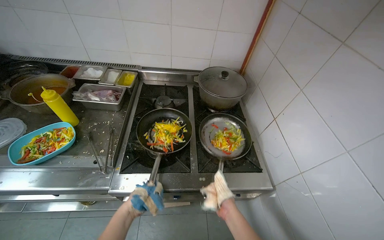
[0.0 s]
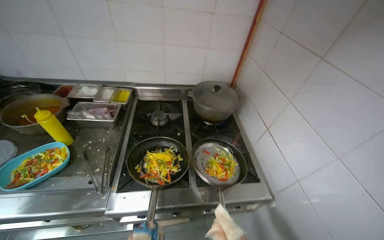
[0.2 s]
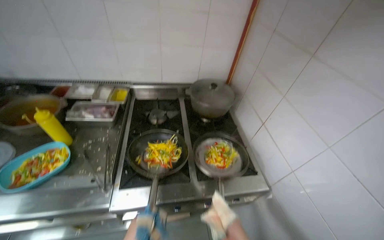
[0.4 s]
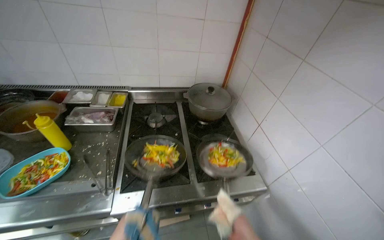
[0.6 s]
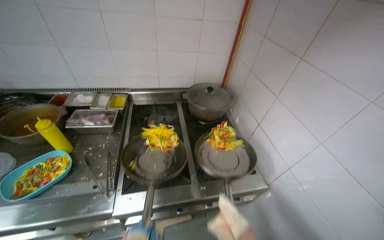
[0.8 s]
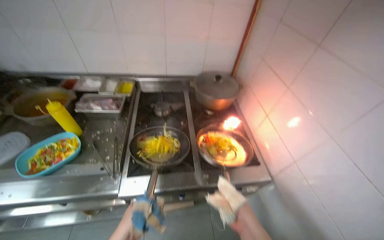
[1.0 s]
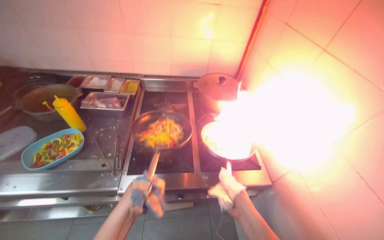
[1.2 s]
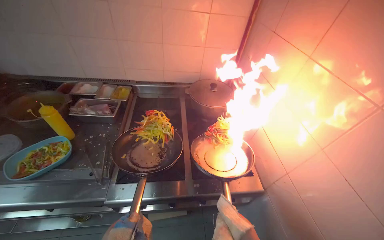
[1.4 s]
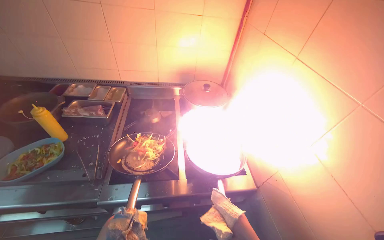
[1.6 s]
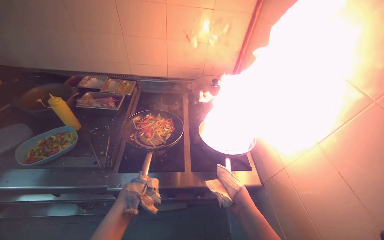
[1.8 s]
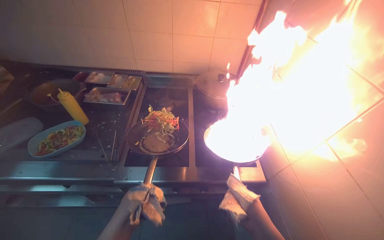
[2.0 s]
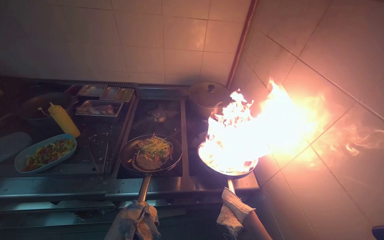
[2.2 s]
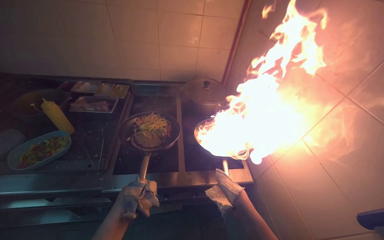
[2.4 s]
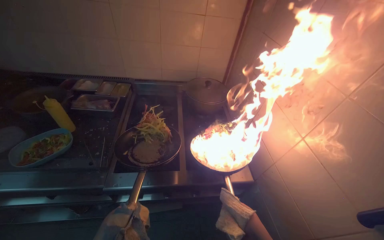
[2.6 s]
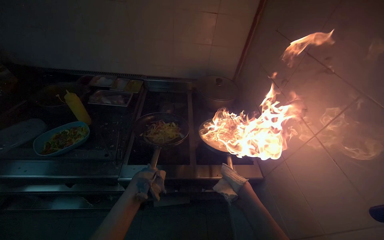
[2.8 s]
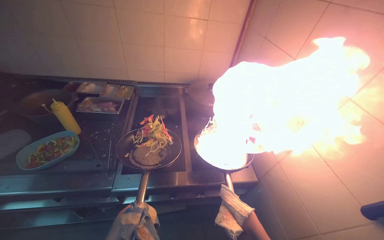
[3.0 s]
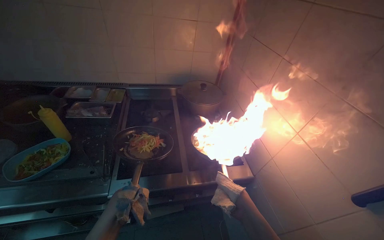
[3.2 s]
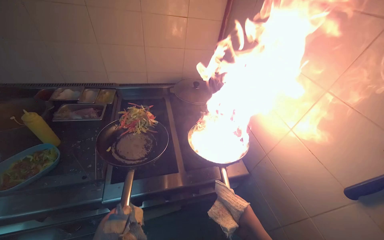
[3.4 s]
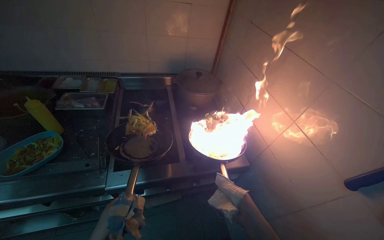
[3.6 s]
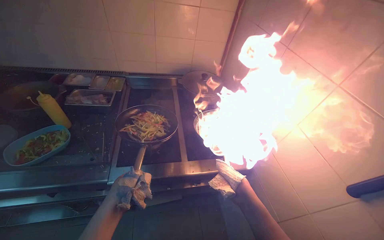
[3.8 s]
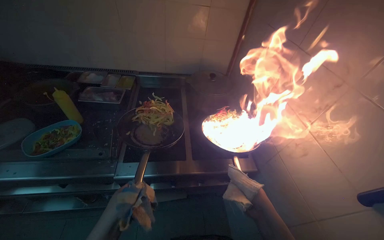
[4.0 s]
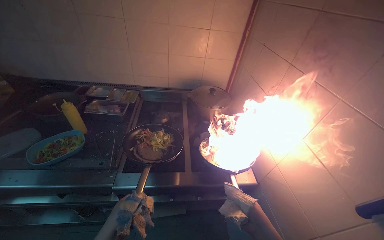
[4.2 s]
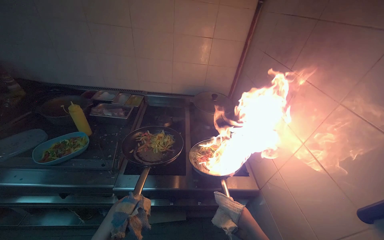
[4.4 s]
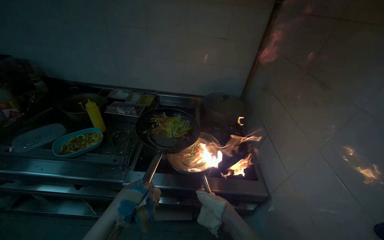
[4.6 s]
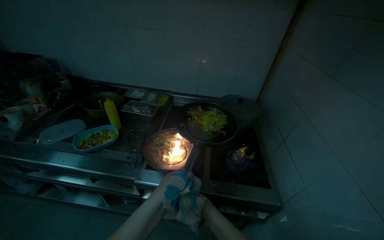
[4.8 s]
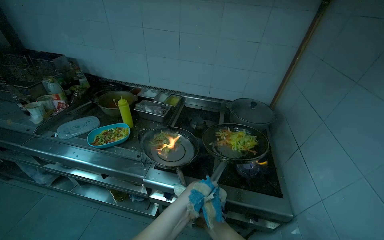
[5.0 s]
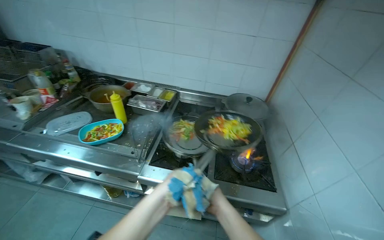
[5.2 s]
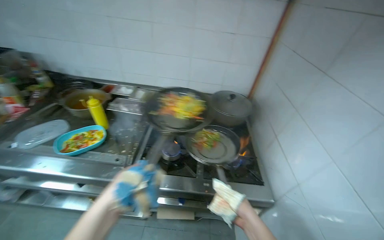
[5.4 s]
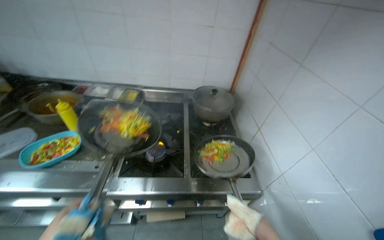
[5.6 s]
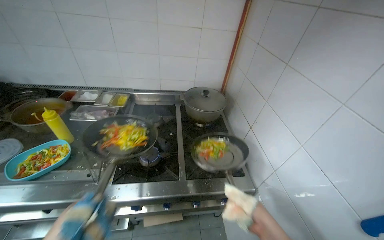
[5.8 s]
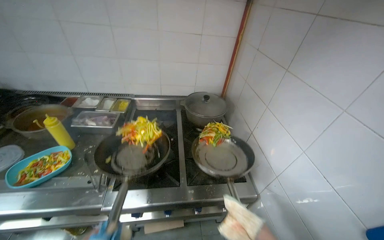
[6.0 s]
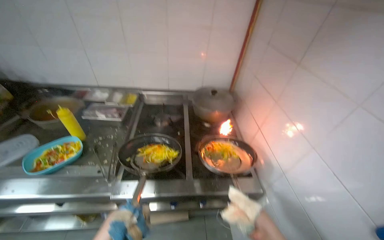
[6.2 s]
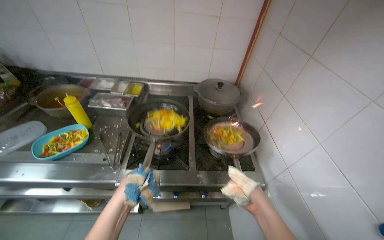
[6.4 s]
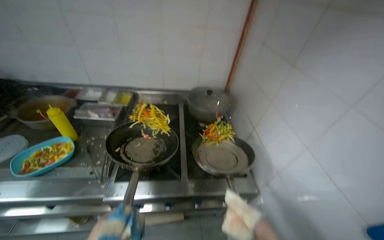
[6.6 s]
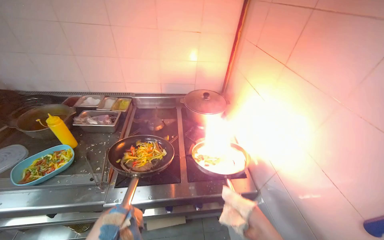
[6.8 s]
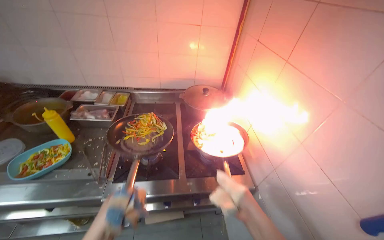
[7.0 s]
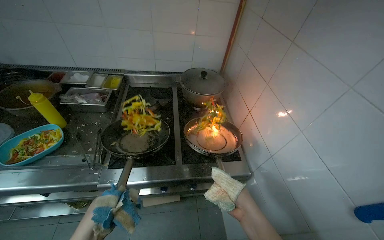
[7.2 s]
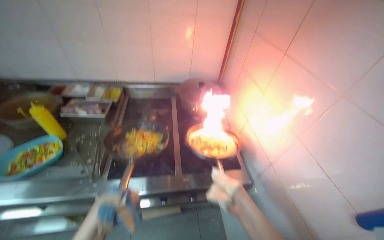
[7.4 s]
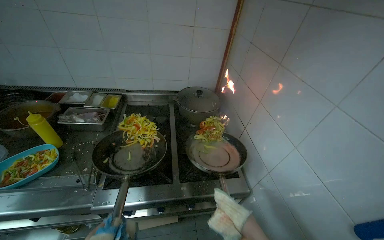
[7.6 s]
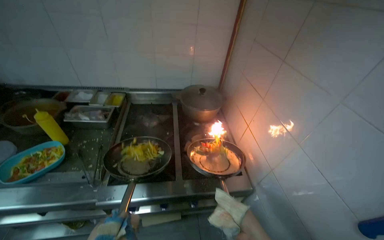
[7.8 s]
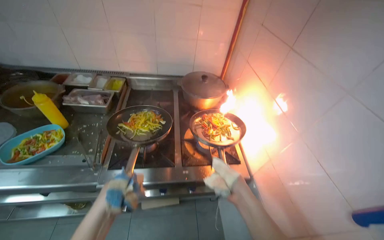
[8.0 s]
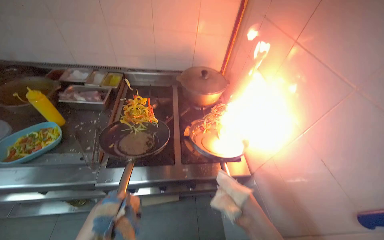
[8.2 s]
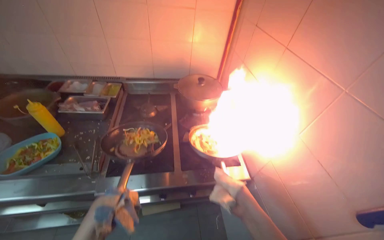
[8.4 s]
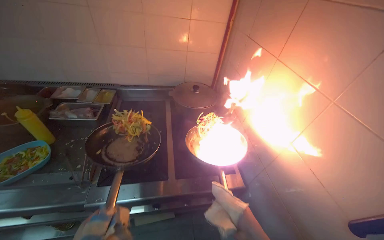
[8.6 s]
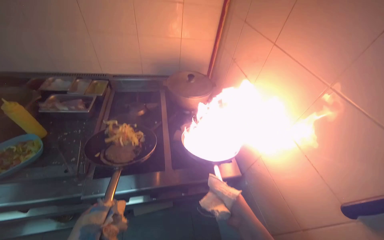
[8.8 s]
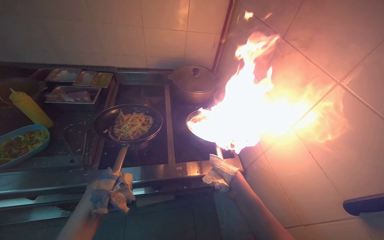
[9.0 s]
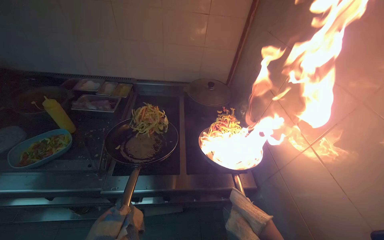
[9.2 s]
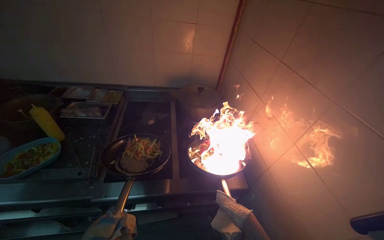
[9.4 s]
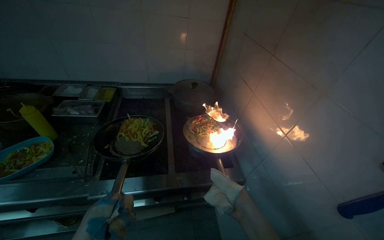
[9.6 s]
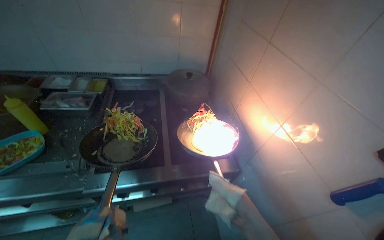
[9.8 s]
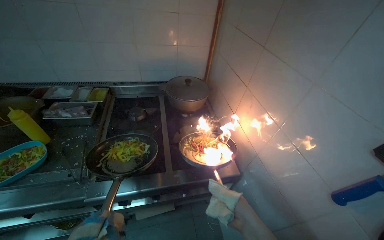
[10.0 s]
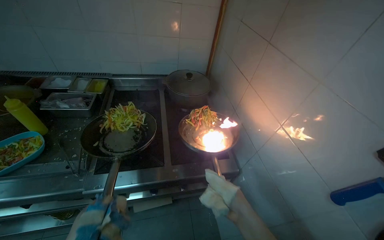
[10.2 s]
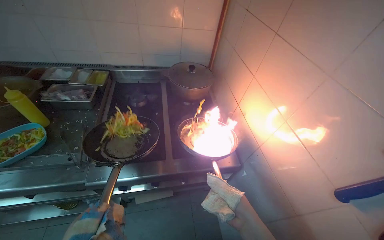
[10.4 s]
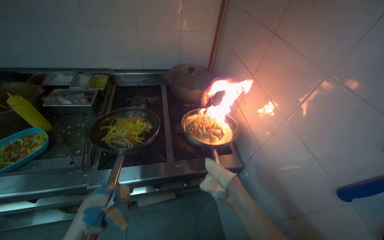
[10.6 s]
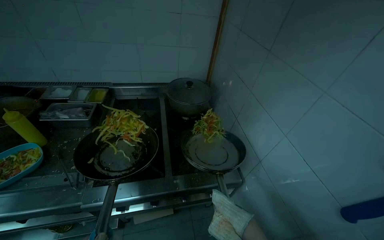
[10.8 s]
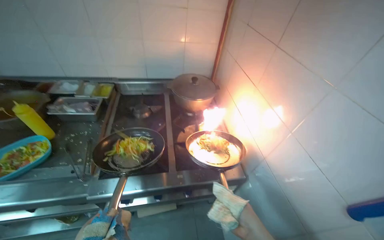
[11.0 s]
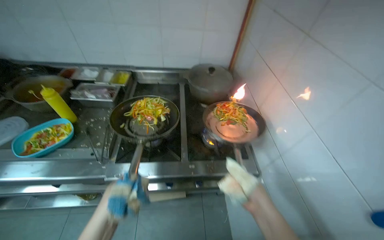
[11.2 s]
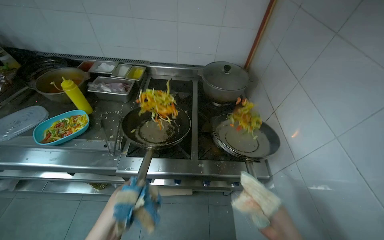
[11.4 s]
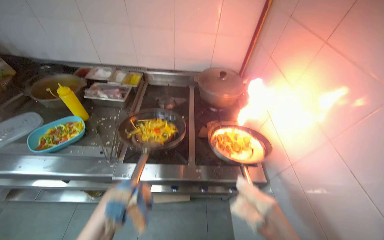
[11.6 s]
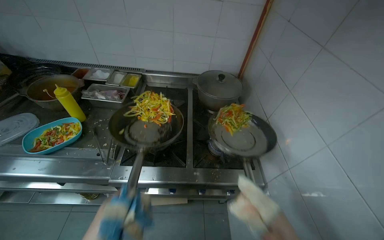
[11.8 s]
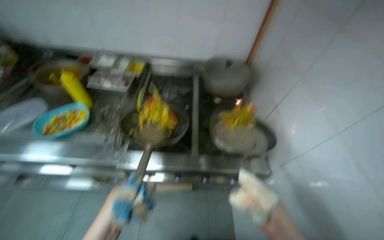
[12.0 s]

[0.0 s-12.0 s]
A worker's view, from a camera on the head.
Job: cooking food.
The whole recording: Cooking vegetables in frying pans. The worker cooks sliced vegetables in two frying pans, tossing them with fire.
3.0 to 4.4 s: The right hand goes some 15 cm nearer to the camera.
7.6 to 9.0 s: The right hand travels farther from the camera by approximately 30 cm.

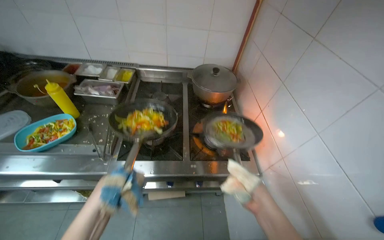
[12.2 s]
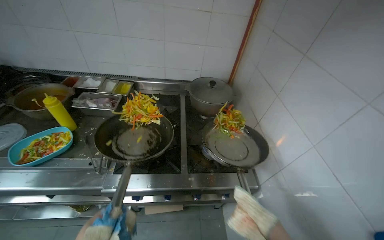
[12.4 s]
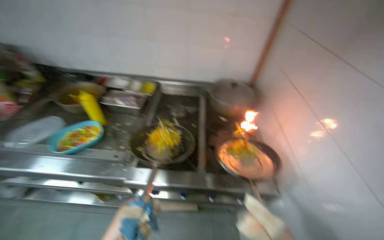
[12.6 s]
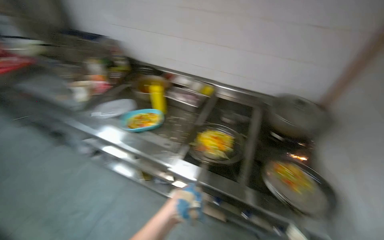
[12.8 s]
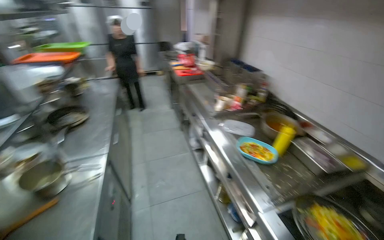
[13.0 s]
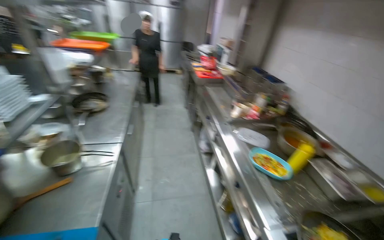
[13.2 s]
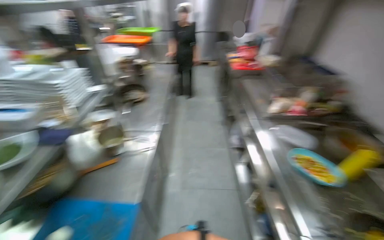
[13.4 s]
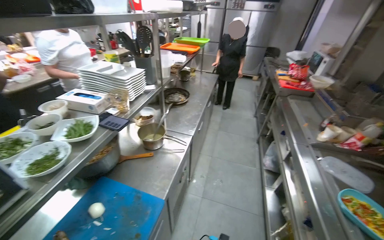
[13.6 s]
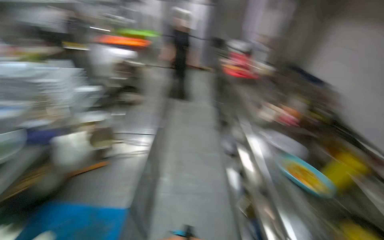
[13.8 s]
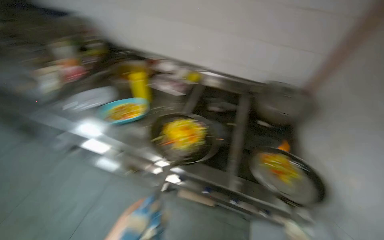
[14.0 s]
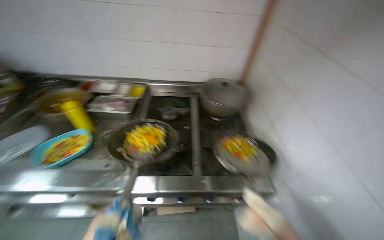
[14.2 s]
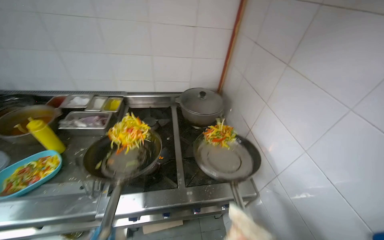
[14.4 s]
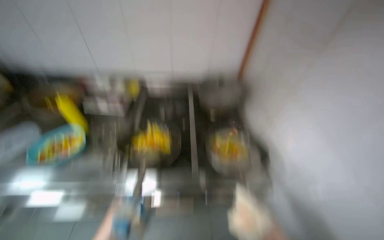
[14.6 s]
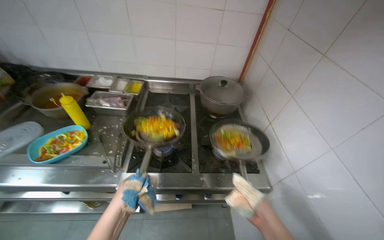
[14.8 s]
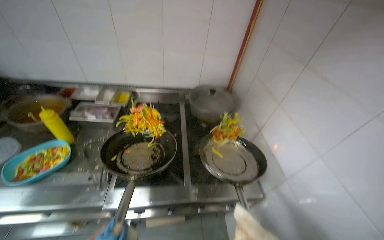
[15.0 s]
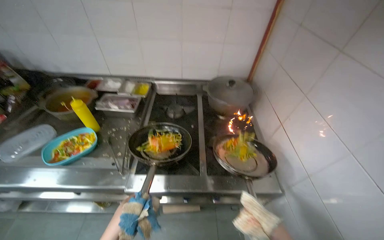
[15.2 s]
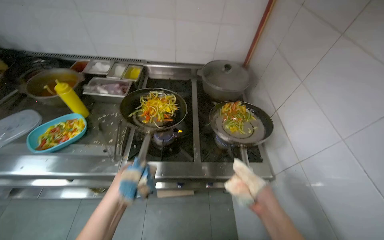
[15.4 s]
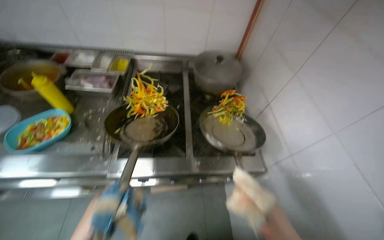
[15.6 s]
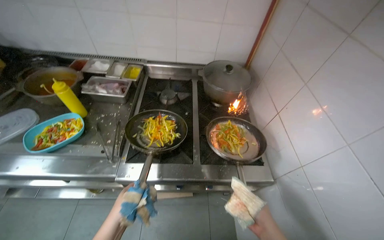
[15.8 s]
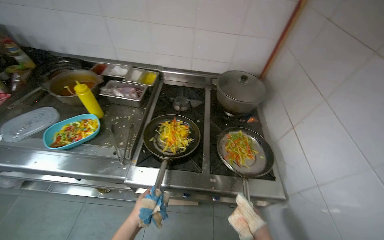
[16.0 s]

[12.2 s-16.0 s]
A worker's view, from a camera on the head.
Job: cooking food.
The whole recording: Cooking vegetables in frying pans. The worker cooks sliced vegetables in two frying pans, tossing them with fire.
12.2 to 13.4 s: The head turns to the left by approximately 95 degrees.
13.4 to 14.8 s: The head rotates approximately 35 degrees to the right.

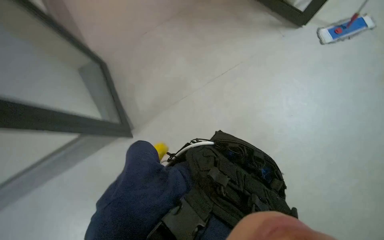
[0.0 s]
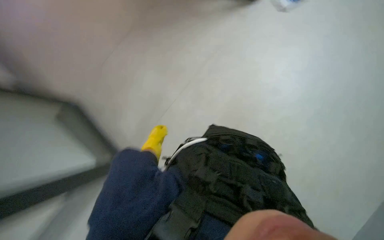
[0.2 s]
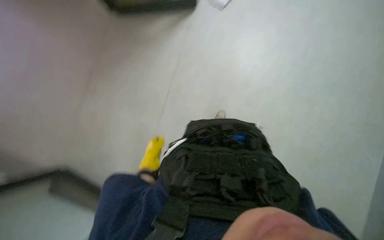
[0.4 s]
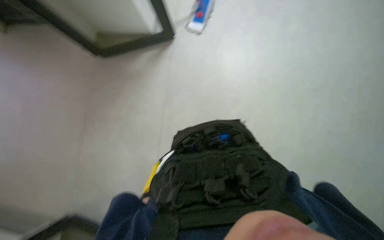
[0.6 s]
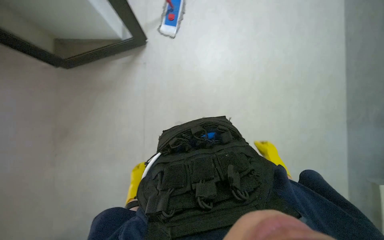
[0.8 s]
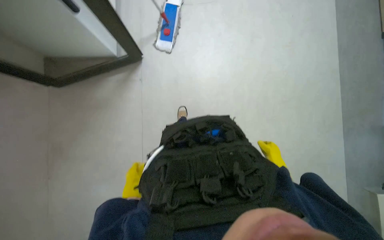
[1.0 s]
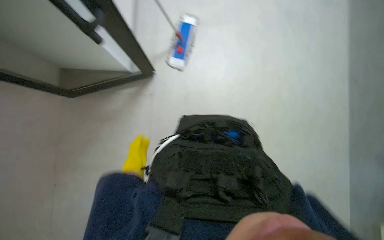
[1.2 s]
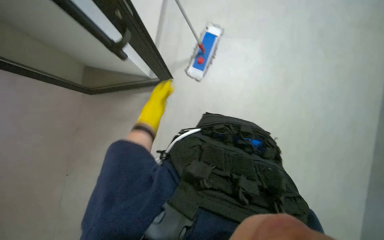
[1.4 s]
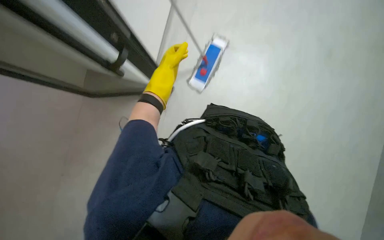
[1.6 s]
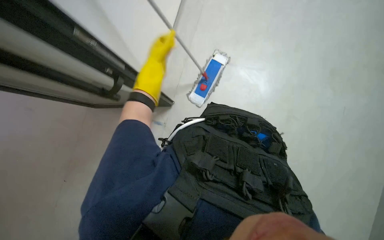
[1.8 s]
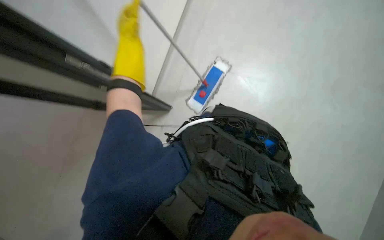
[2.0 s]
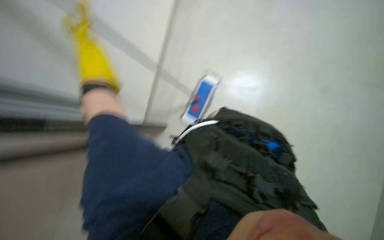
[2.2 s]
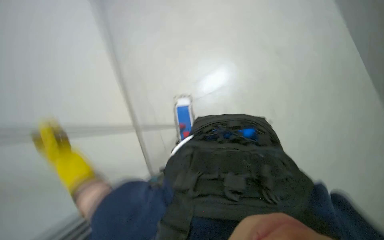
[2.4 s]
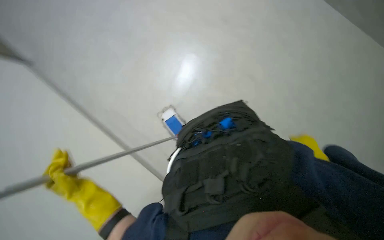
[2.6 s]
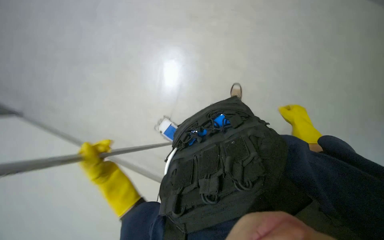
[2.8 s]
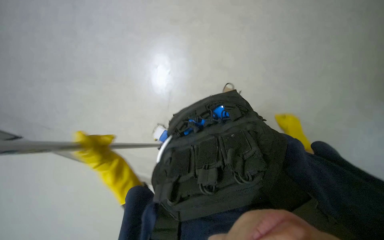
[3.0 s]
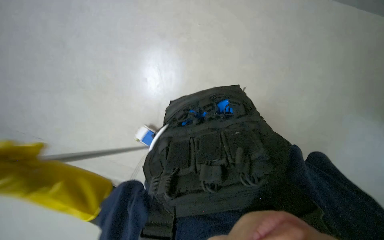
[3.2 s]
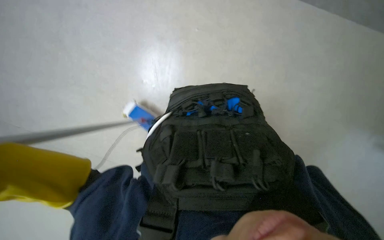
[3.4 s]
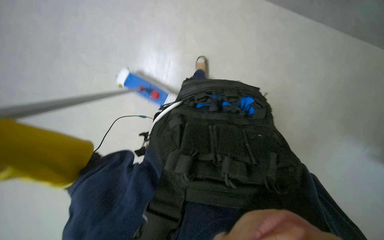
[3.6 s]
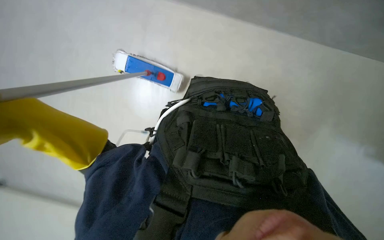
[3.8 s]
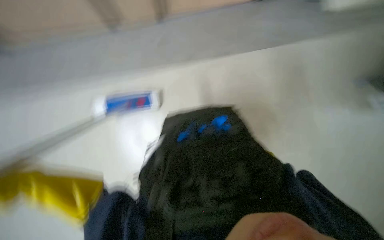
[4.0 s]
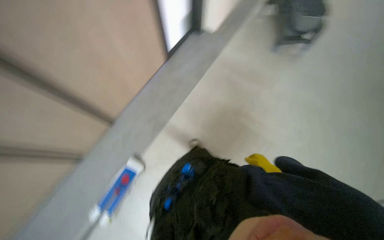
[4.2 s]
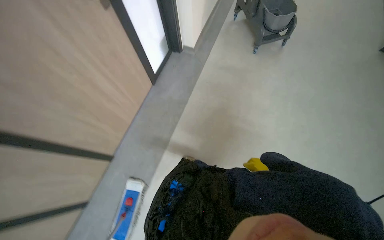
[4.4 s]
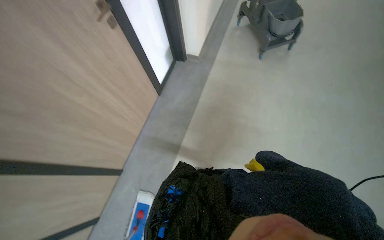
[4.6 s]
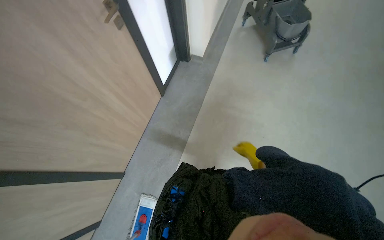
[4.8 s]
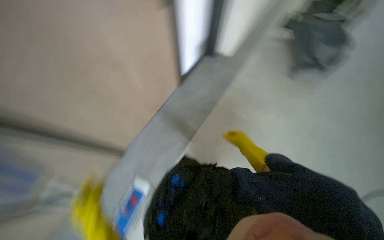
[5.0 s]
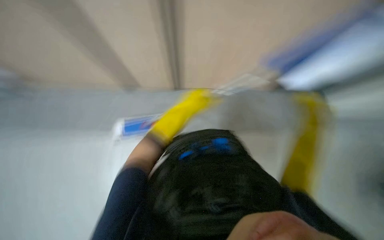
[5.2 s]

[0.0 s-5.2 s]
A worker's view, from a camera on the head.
Job: mopping floor.
The whole recording: Mopping floor. The worker mops the floor with a long-handled mop.
0.0 to 1.8 s: The wearer looks approximately 30 degrees further upward. Everything in view rotates about 50 degrees counterclockwise.
1.8 to 3.4 s: The head rotates roughly 35 degrees to the right.
3.4 to 5.2 s: The camera pitches upward, by about 15 degrees.
